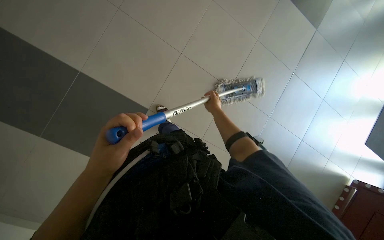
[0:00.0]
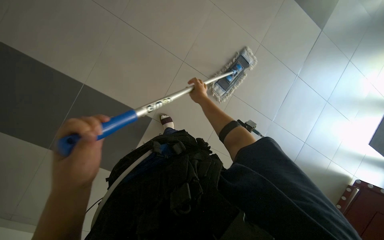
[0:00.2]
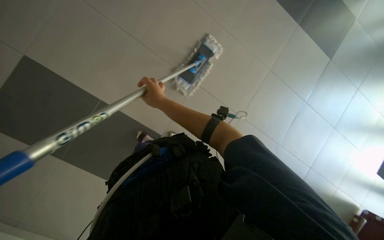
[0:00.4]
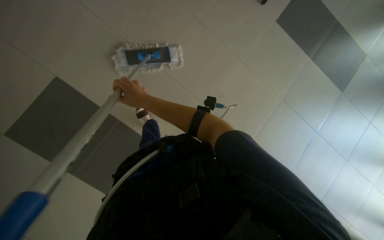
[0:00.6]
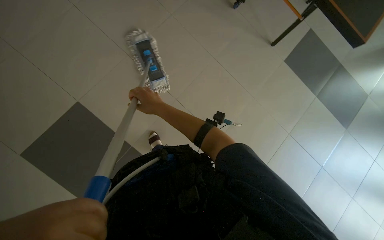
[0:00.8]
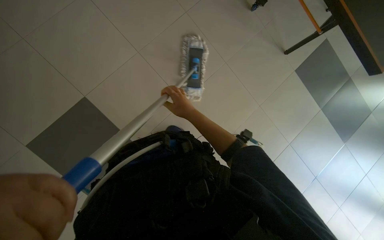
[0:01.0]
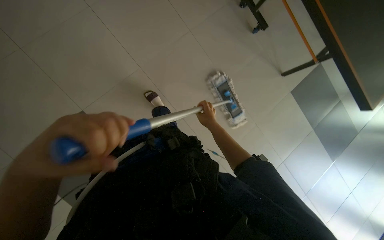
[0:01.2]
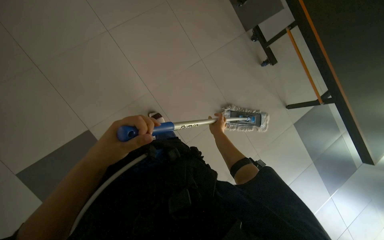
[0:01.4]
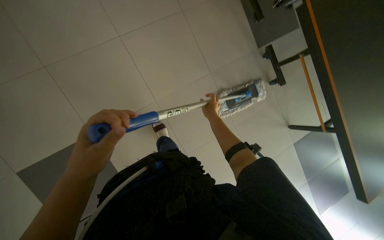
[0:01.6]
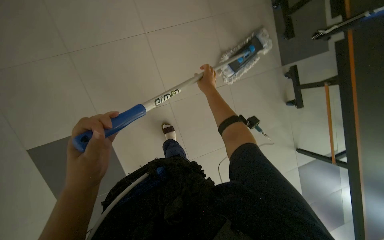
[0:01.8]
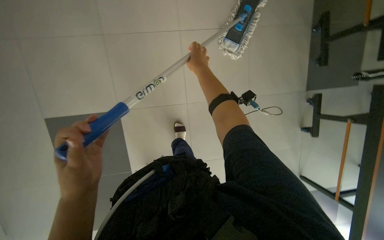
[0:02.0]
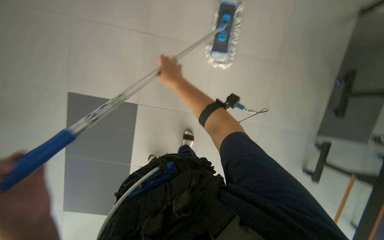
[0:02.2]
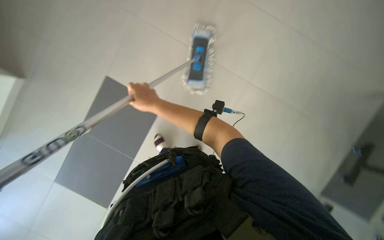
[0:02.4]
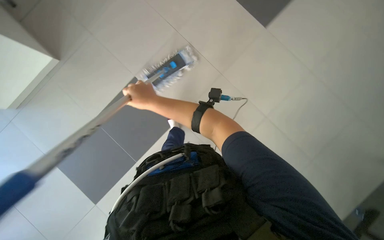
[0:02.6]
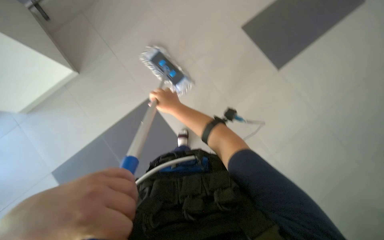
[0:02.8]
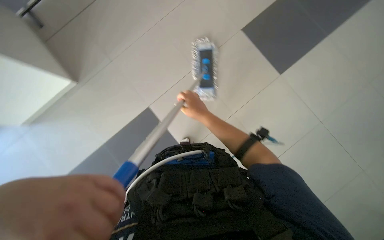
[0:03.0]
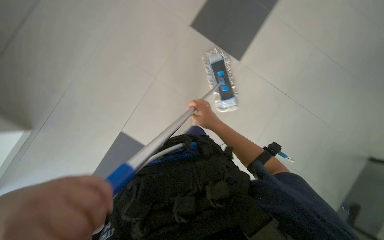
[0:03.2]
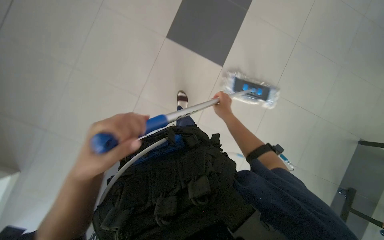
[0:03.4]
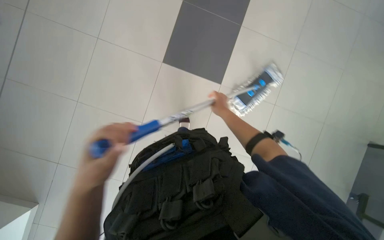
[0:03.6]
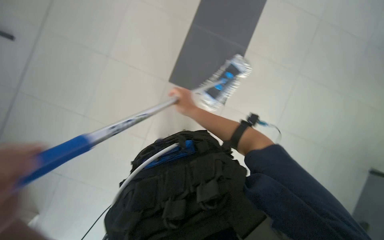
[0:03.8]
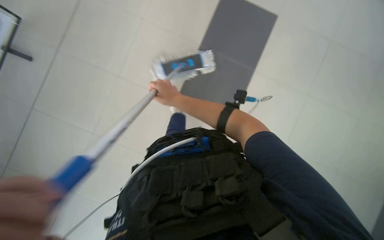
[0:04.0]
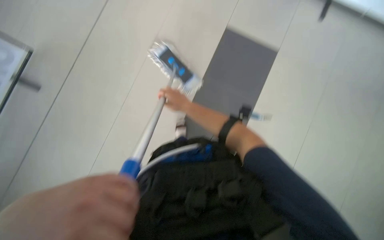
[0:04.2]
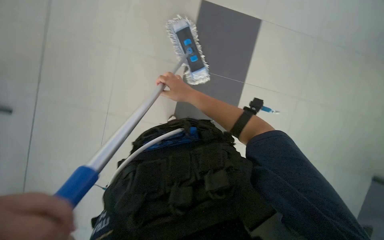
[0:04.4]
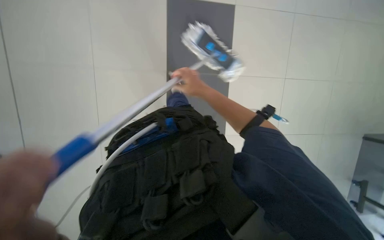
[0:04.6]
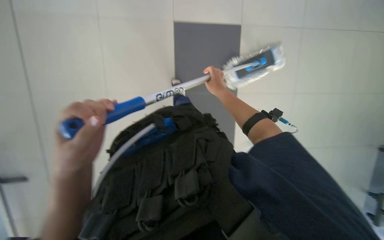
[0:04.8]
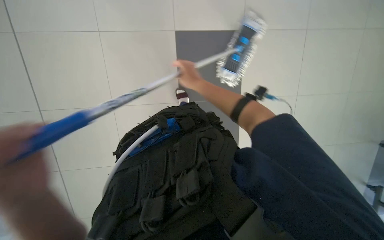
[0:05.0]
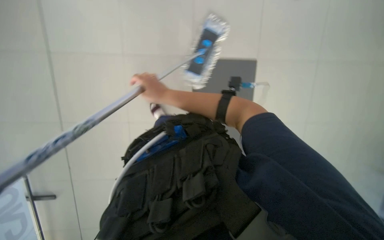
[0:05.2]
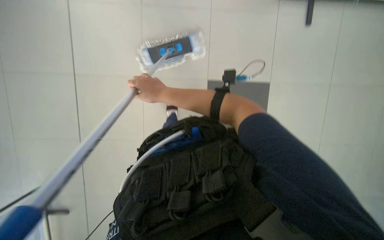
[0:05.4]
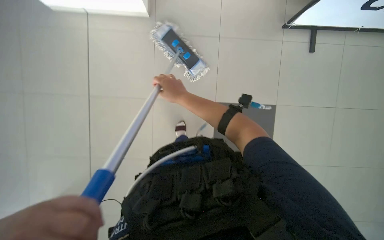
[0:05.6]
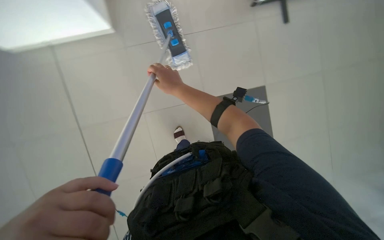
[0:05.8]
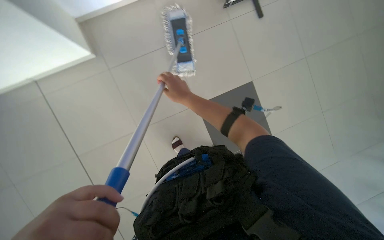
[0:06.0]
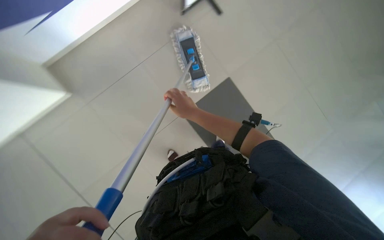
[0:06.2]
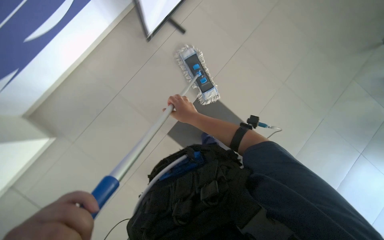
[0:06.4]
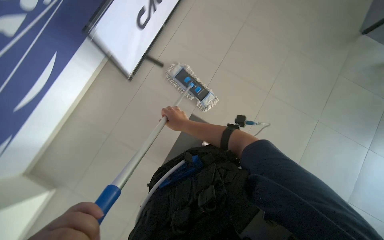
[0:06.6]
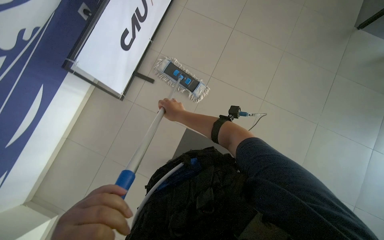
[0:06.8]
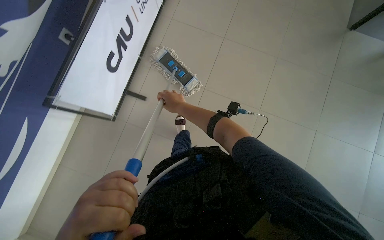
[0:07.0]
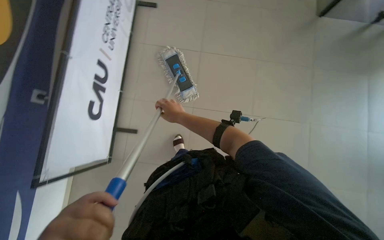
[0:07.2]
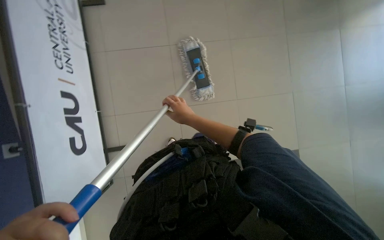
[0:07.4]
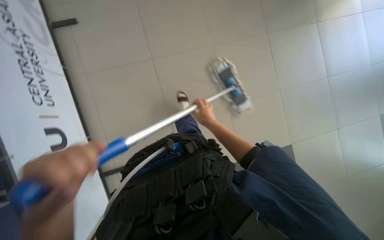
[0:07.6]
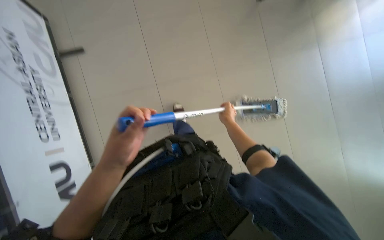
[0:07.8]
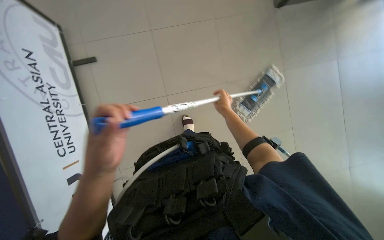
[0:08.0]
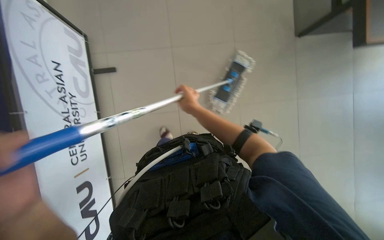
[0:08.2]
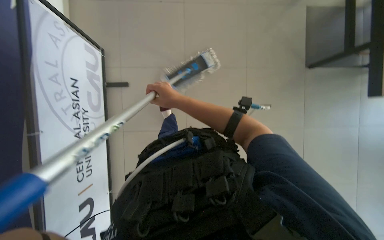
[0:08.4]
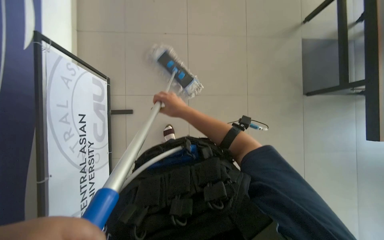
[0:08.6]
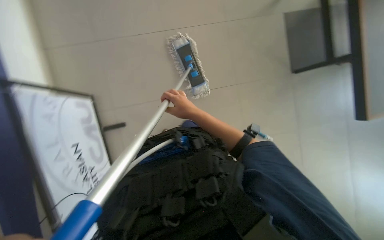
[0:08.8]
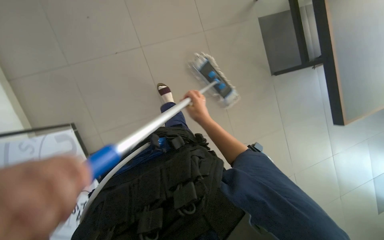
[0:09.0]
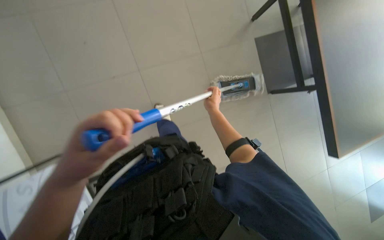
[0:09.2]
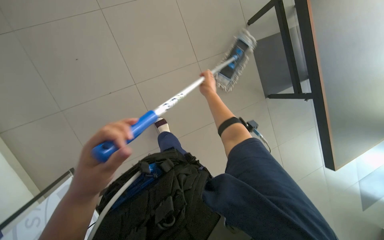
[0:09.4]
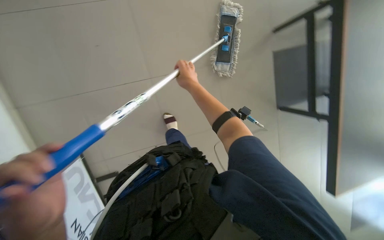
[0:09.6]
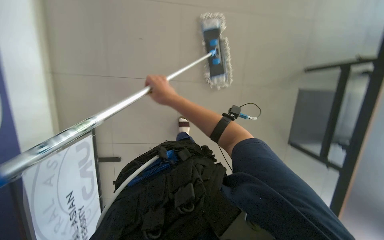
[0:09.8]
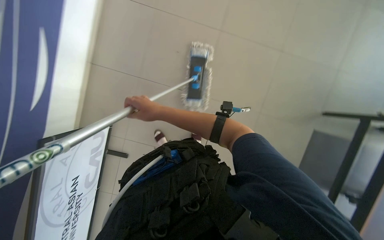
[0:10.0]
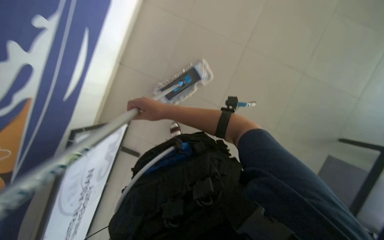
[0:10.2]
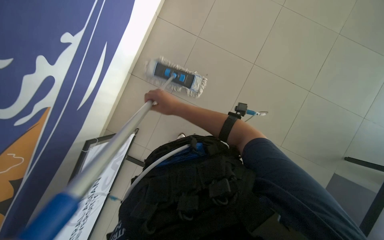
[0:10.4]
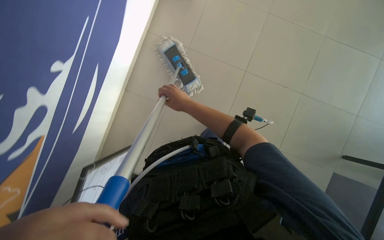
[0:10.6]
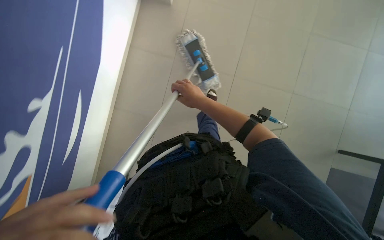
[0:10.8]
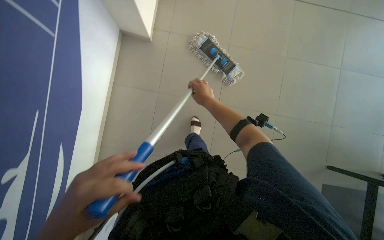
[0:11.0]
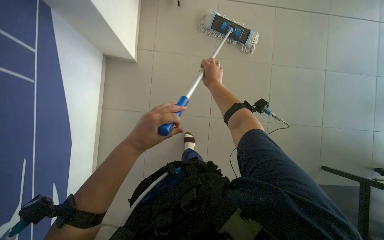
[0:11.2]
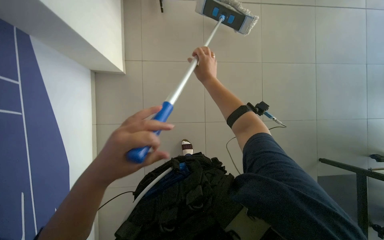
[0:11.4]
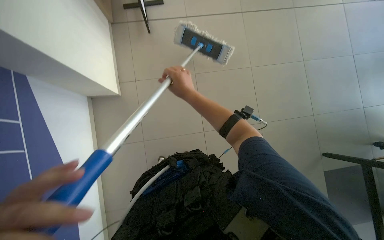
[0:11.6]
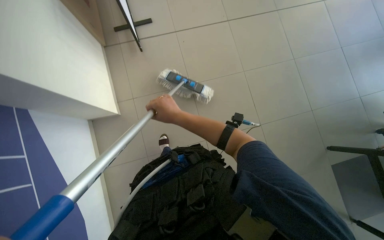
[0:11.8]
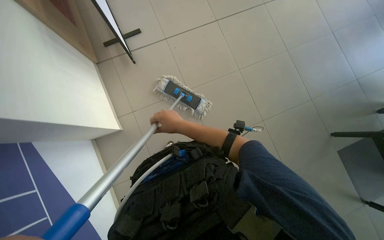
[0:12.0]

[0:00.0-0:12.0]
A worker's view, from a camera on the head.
Job: mopping floor.
The whole recording: Mopping floor. The worker mops the floor with a long-handled mop.
0:01.6 to 0:03.0: The scene turns some 35 degrees clockwise in the picture. The right hand reaches approximately 30 cm to the left, then returns.
0:03.0 to 0:04.4: The wearer looks some 20 degrees further upward.
0:04.4 to 0:06.0: The view pans to the left by approximately 15 degrees. The right hand swings left and right, roughly 20 cm each way, with 2 reversals.
0:06.0 to 0:07.6: The view tips upward by about 20 degrees. Everything in view rotates approximately 55 degrees counterclockwise.
0:07.6 to 0:09.0: The right hand reaches some 10 cm to the left, then returns.
0:09.0 to 0:10.4: The right hand heads to the left, covering approximately 10 cm.

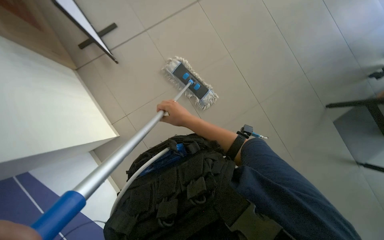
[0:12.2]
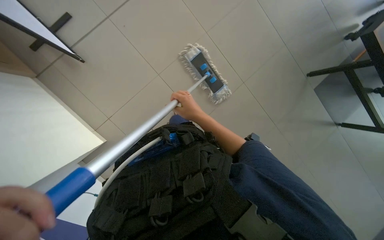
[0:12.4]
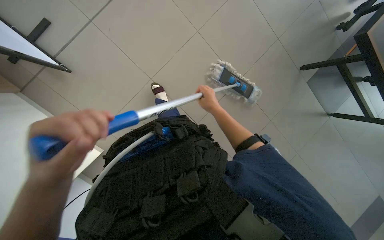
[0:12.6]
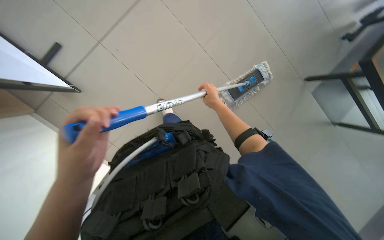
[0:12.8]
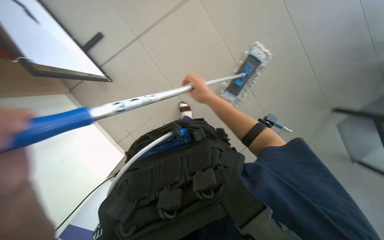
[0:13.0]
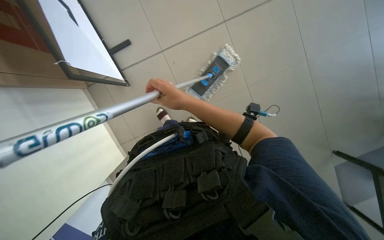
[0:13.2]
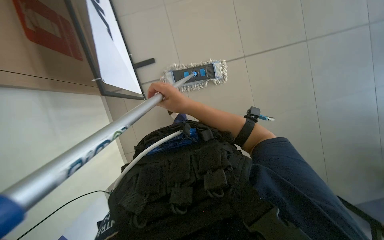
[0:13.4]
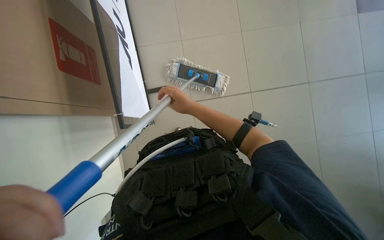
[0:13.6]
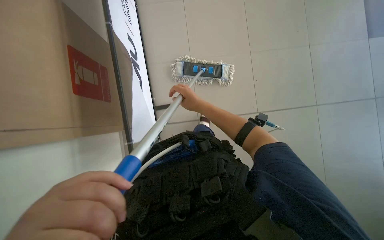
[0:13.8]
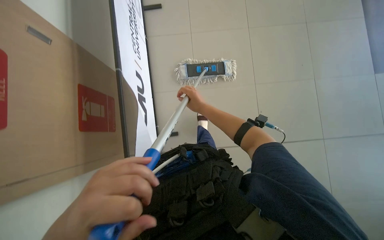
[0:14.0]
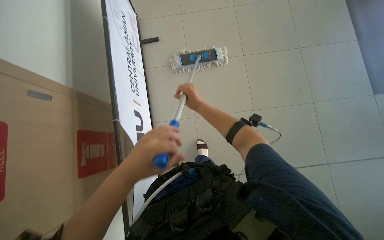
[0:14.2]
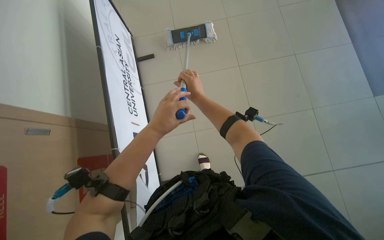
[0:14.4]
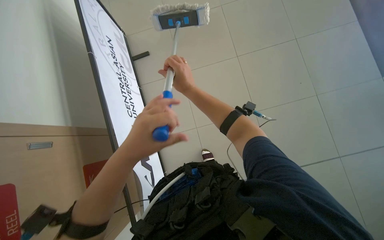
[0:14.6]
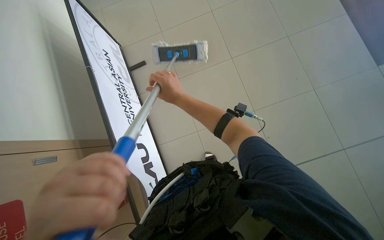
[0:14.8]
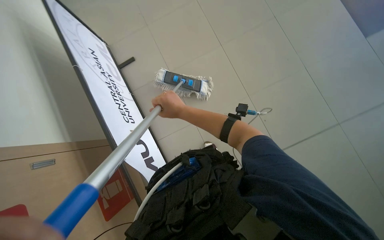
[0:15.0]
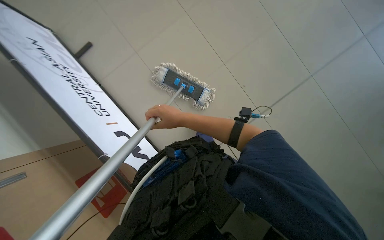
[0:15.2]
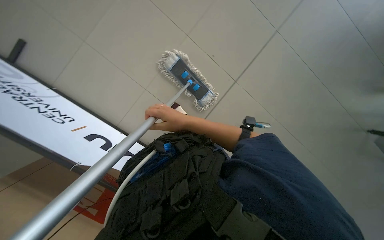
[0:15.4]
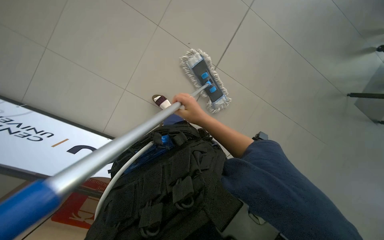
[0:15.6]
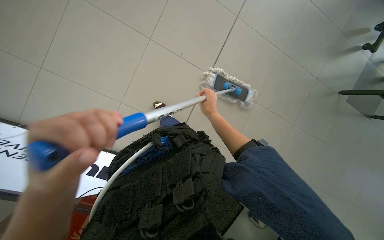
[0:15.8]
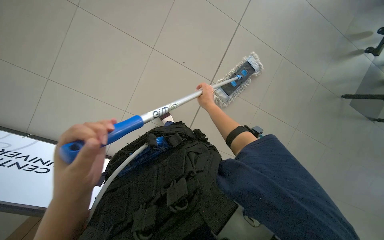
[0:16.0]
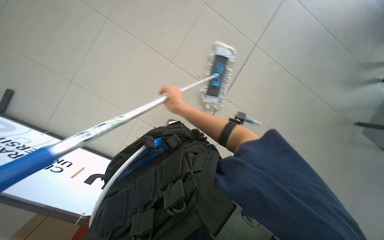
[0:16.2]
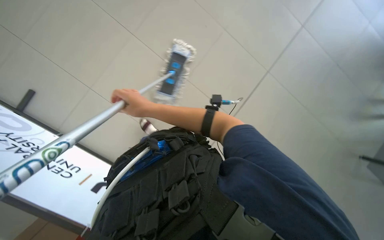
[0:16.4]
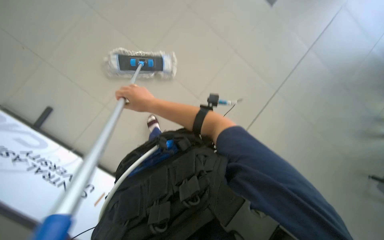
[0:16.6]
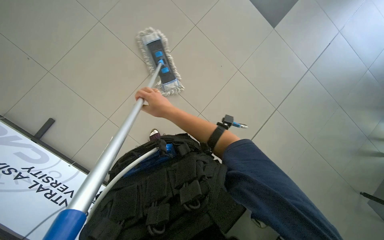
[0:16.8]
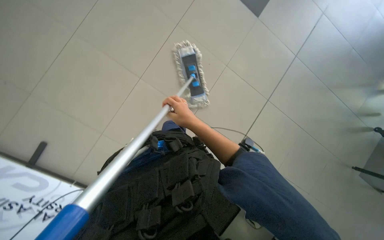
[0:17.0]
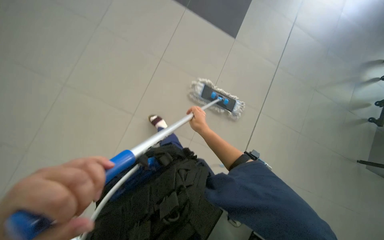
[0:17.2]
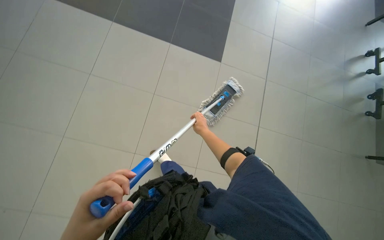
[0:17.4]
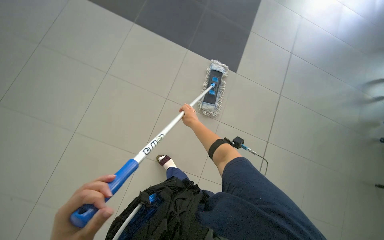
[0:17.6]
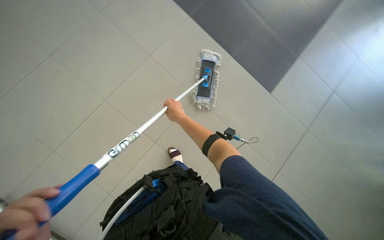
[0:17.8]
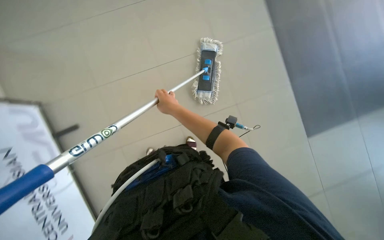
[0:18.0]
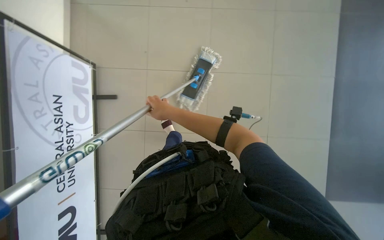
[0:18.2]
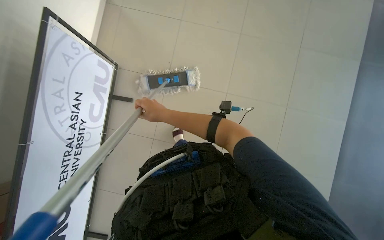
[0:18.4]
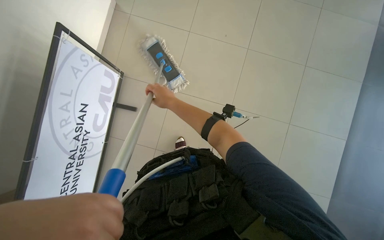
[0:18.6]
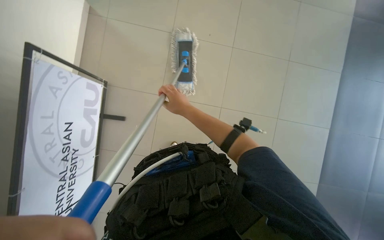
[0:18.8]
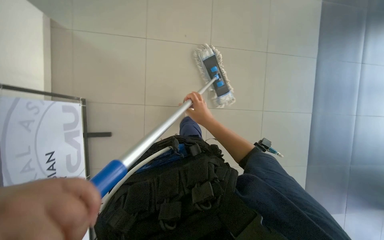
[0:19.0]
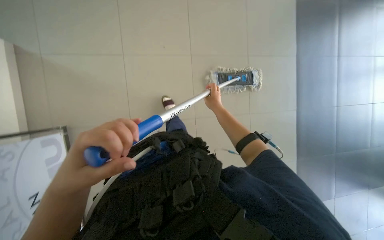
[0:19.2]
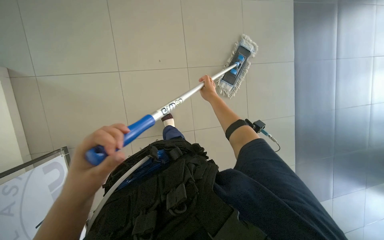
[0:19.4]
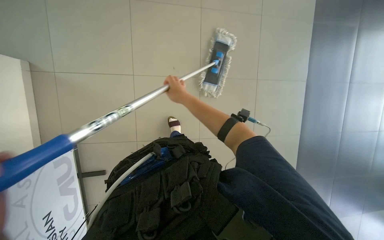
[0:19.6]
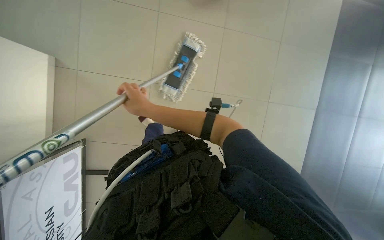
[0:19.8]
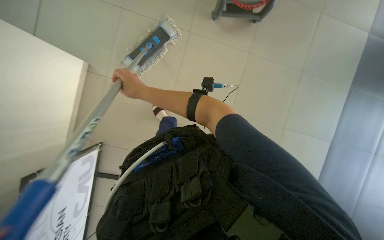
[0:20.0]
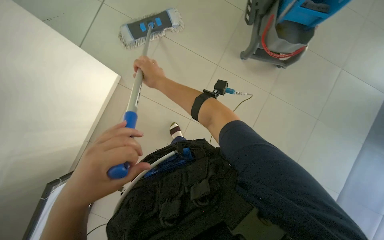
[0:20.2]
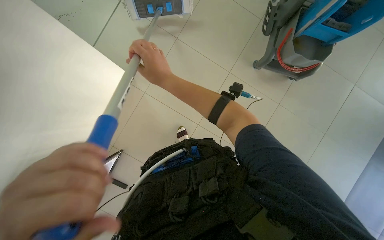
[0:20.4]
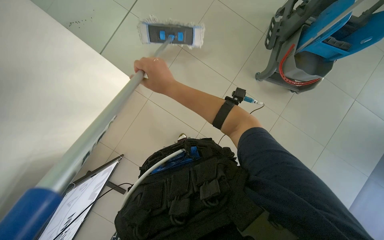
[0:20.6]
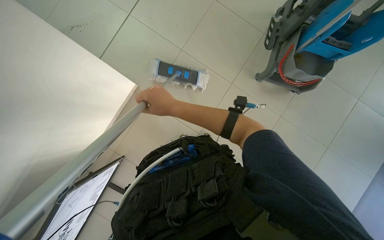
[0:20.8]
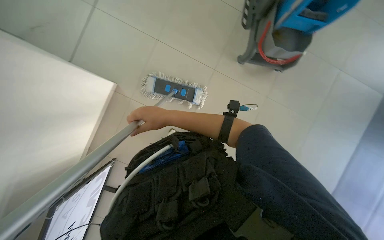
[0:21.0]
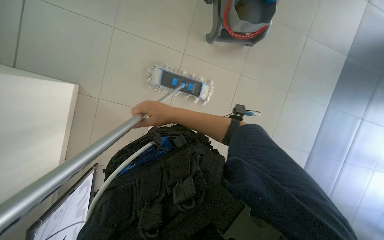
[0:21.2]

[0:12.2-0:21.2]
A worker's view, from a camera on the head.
Job: mopping floor.
The whole recording: Mopping floor. The worker mops the floor with a long-handled mop.
0:12.2 to 0:13.8: The right hand travels farther from the camera and back again, about 10 cm each way.
0:13.8 to 0:15.2: The camera pitches downward, by some 20 degrees. Everything in view rotates about 45 degrees counterclockwise.
0:15.2 to 0:16.6: The scene rotates counterclockwise by about 30 degrees.
0:16.6 to 0:18.2: The camera sweeps to the left, by about 30 degrees. The scene rotates counterclockwise by roughly 25 degrees.
0:18.2 to 0:19.8: Everything in view rotates some 30 degrees counterclockwise. The right hand moves about 25 cm to the right and comes back.
